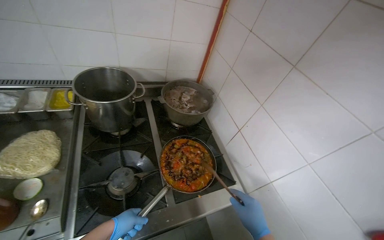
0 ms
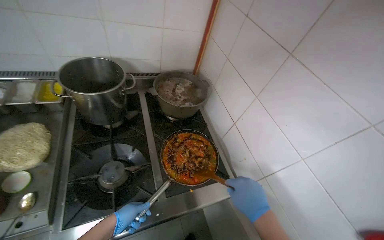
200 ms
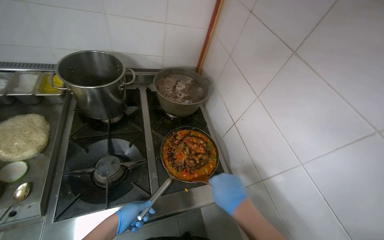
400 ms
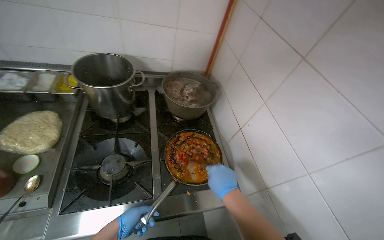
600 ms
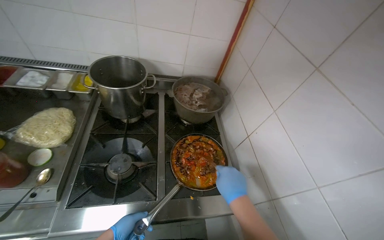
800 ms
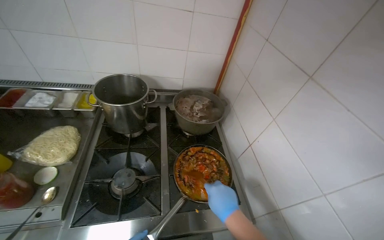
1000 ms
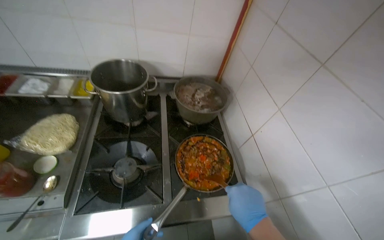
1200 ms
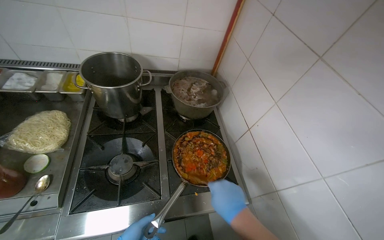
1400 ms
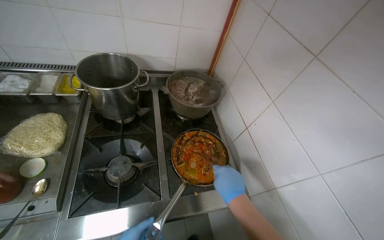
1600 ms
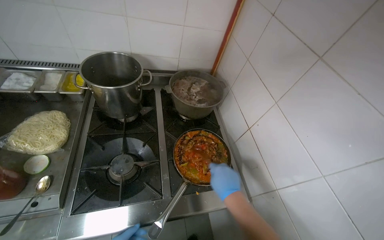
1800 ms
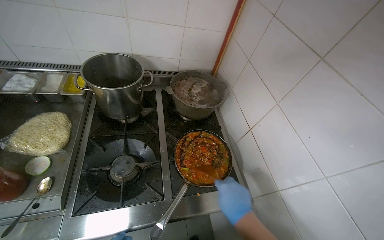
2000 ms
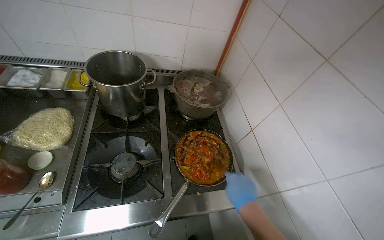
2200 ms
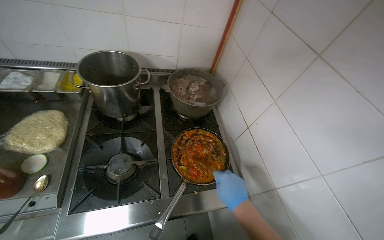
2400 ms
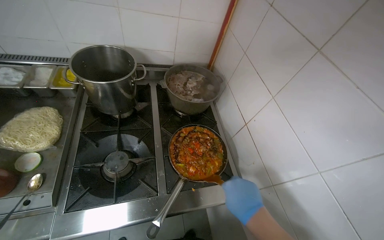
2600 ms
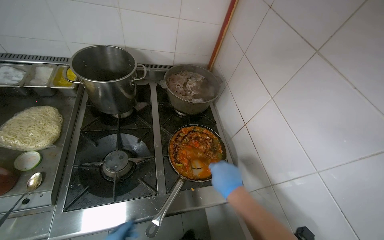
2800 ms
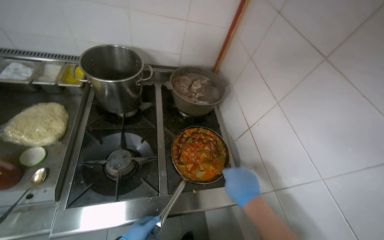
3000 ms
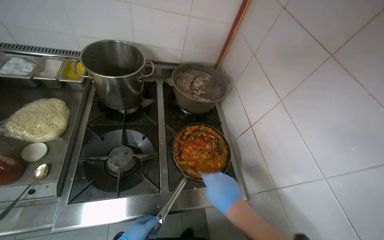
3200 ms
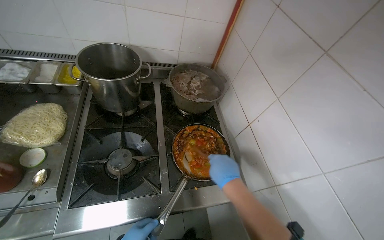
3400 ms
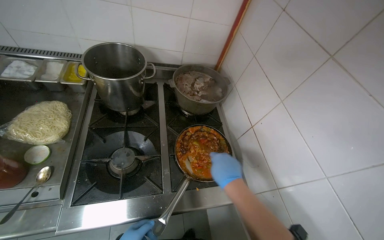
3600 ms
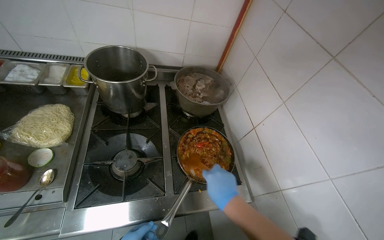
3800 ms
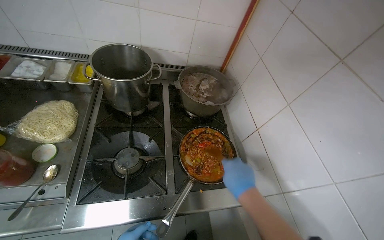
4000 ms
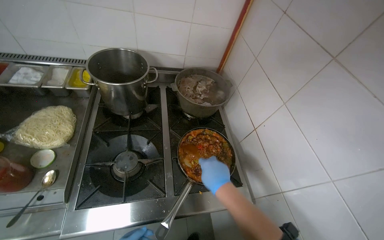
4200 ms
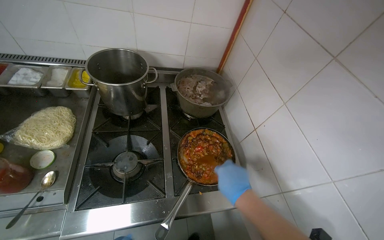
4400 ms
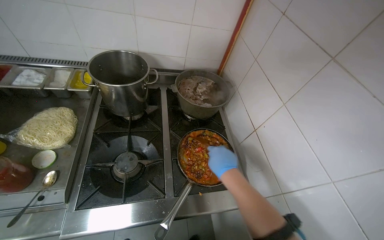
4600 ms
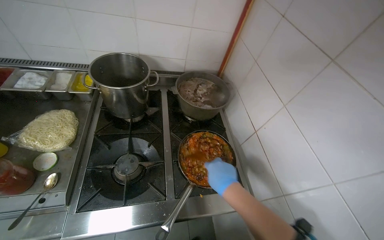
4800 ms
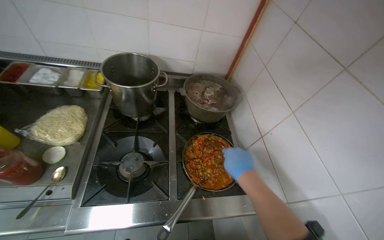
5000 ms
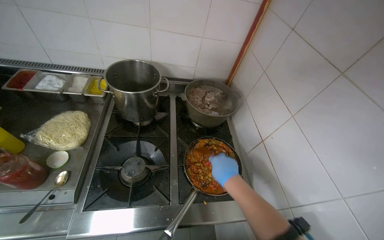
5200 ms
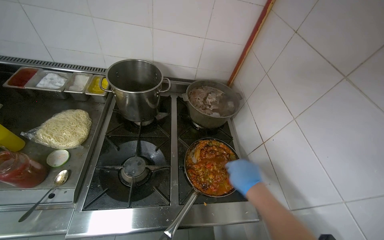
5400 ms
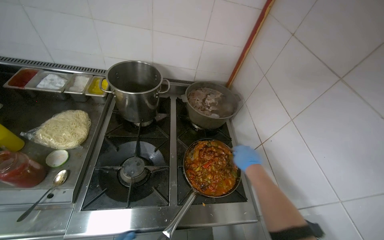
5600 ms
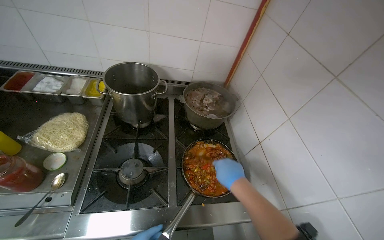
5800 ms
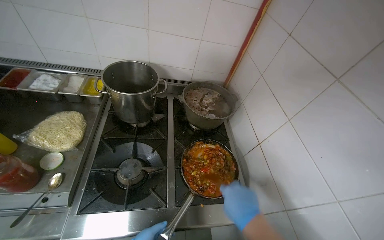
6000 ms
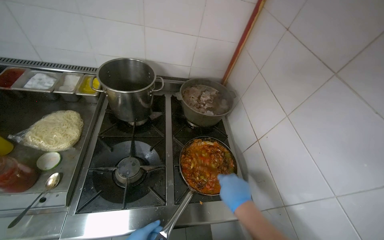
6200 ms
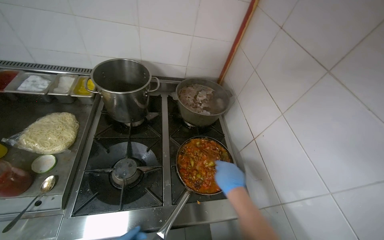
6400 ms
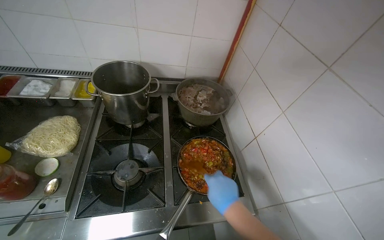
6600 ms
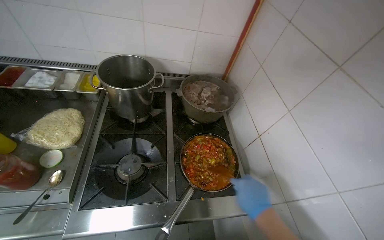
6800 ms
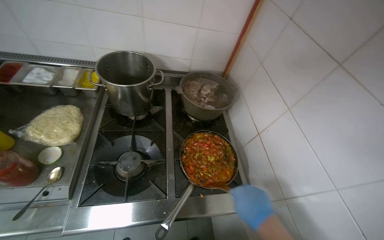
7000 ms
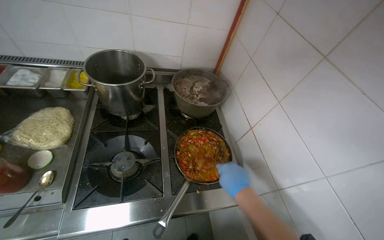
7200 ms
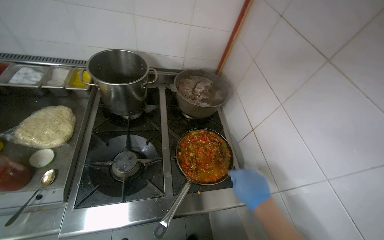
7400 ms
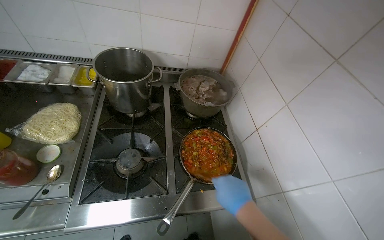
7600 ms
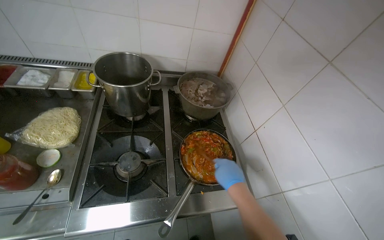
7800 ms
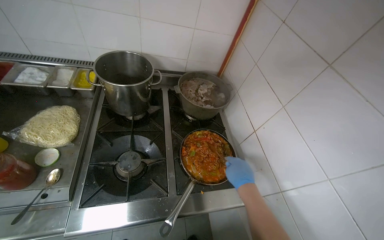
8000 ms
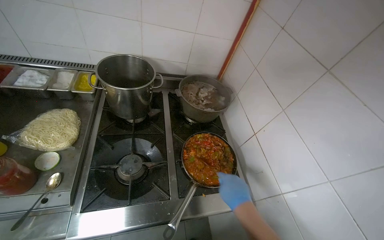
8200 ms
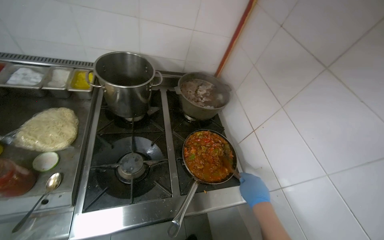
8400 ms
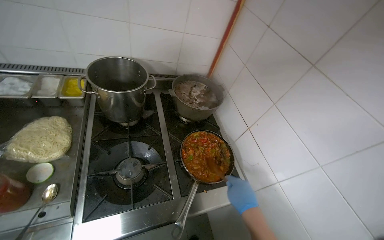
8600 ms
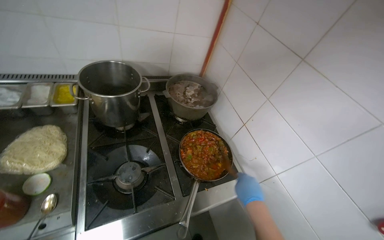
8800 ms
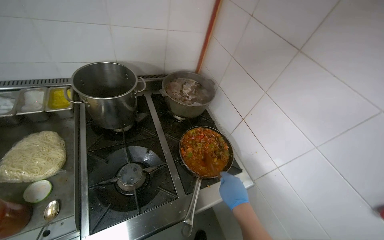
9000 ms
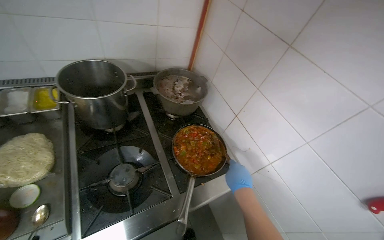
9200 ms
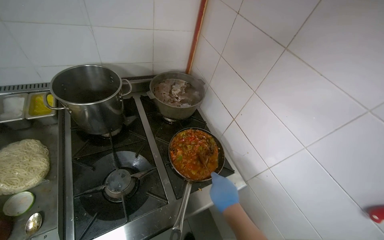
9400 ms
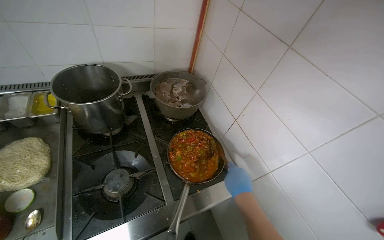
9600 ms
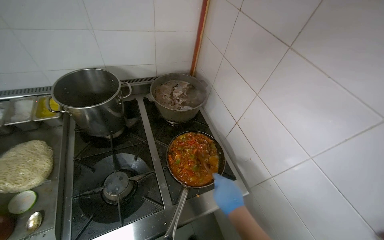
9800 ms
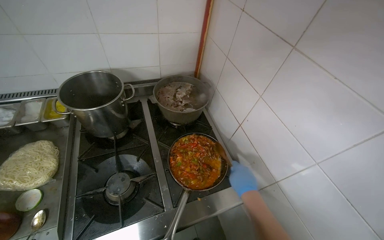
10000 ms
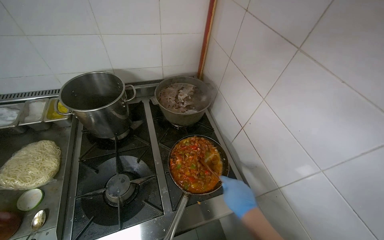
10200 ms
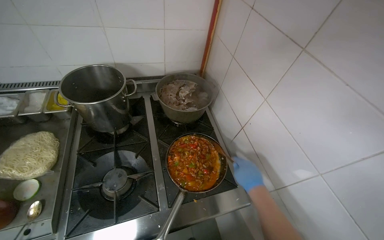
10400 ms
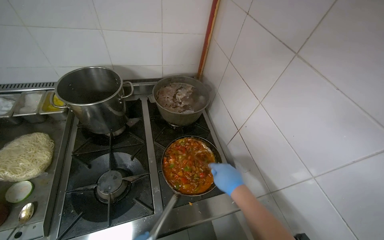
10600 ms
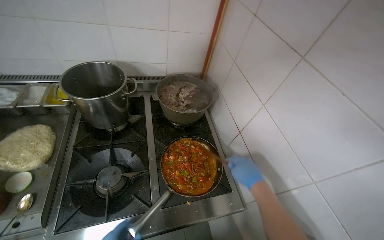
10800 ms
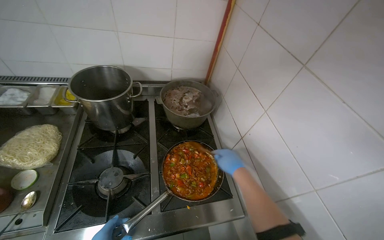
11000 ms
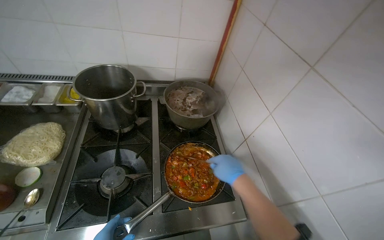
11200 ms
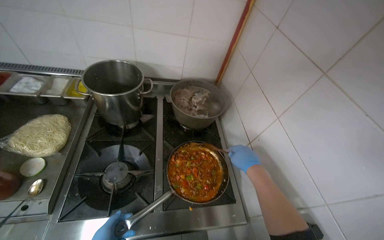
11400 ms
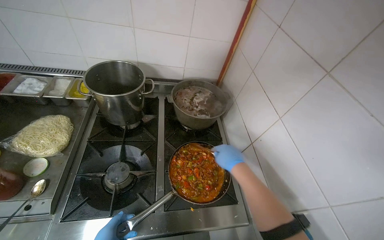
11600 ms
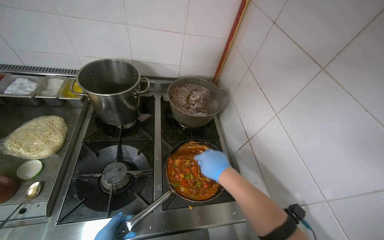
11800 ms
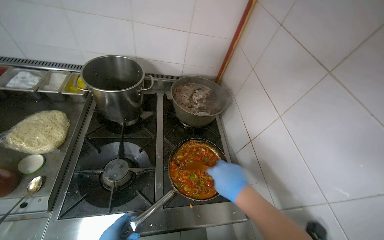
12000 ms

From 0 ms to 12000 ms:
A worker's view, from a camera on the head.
Job: cooking food.
The whole recording: Preparing sauce in pan. The worker stirs and adds ingredients to the sauce cooking in the pan.
From 6000 ms to 7600 ms: The right hand goes nearer and farther, some 10 cm each way, reversing 2 times.
From 9000 ms to 10400 ms: The right hand shifts some 10 cm up the picture.

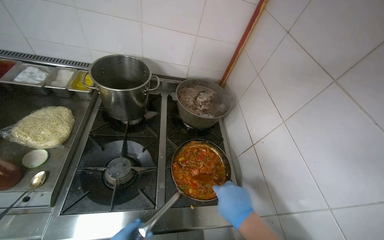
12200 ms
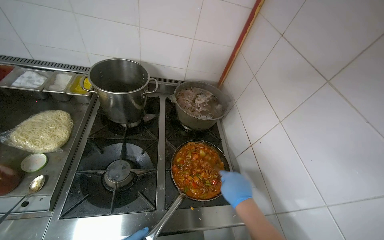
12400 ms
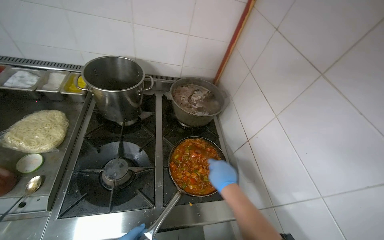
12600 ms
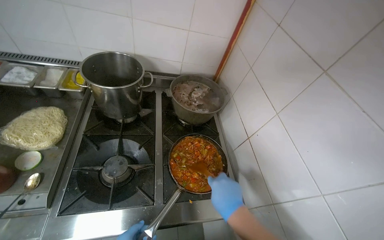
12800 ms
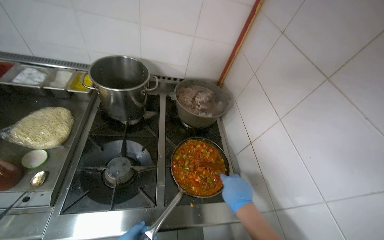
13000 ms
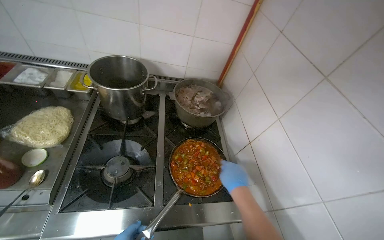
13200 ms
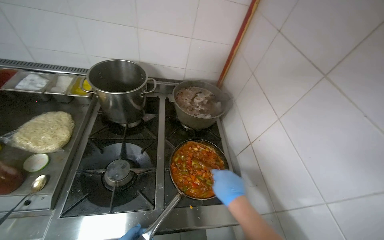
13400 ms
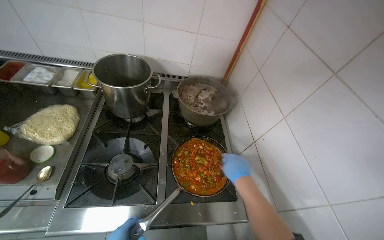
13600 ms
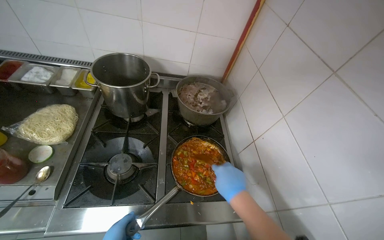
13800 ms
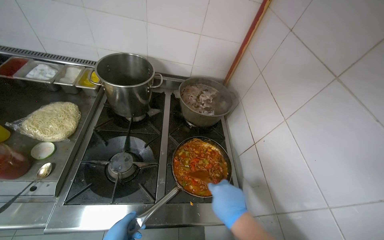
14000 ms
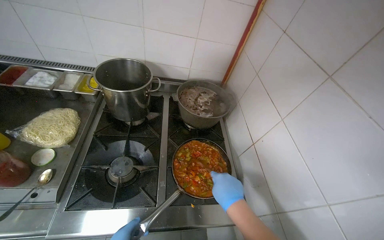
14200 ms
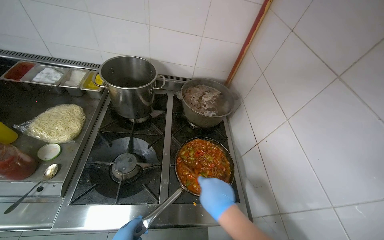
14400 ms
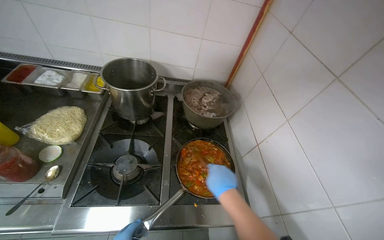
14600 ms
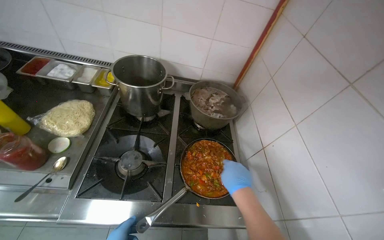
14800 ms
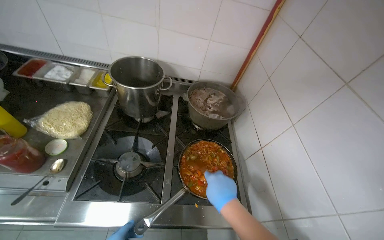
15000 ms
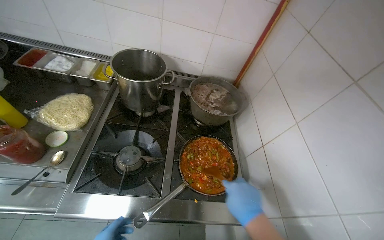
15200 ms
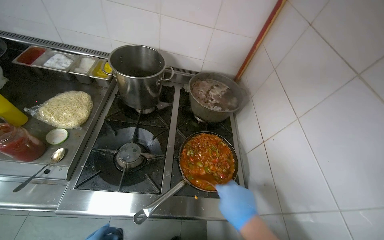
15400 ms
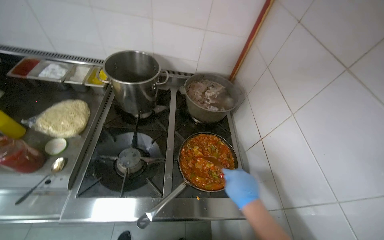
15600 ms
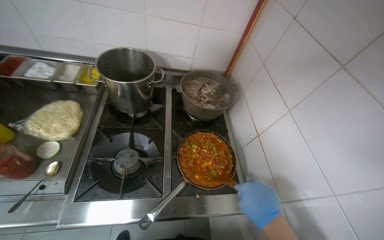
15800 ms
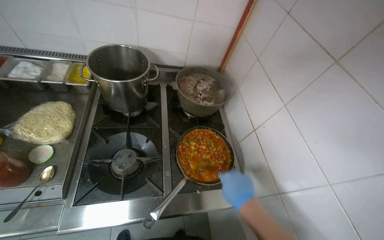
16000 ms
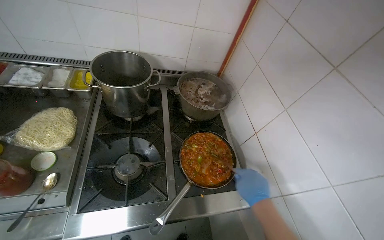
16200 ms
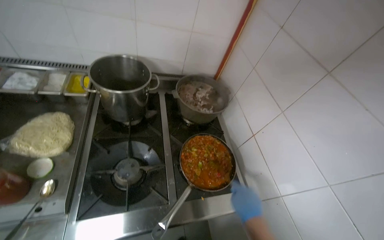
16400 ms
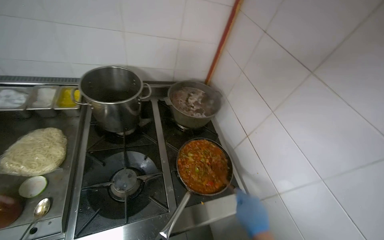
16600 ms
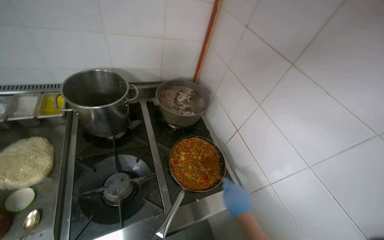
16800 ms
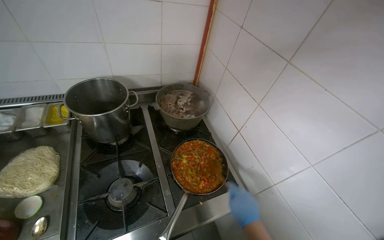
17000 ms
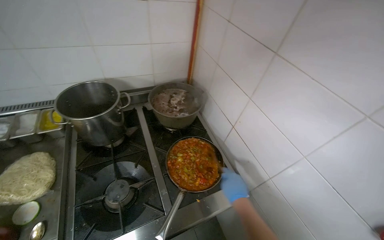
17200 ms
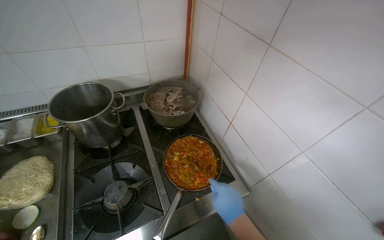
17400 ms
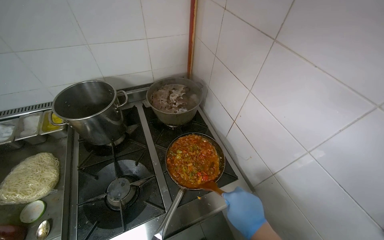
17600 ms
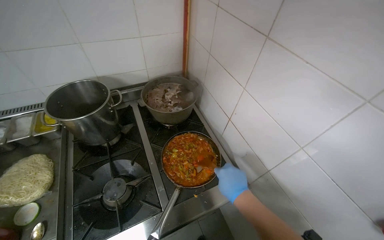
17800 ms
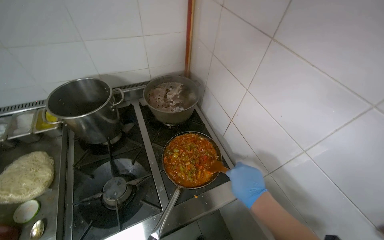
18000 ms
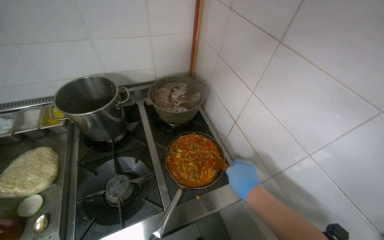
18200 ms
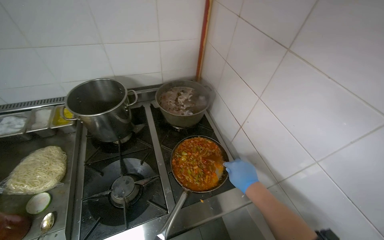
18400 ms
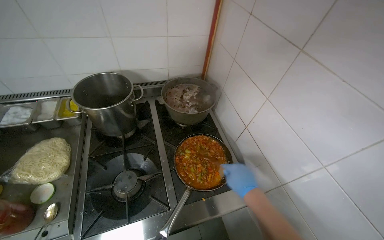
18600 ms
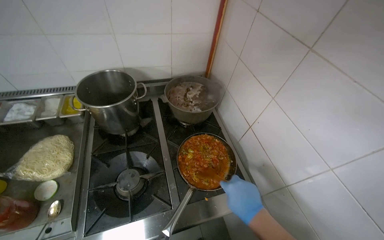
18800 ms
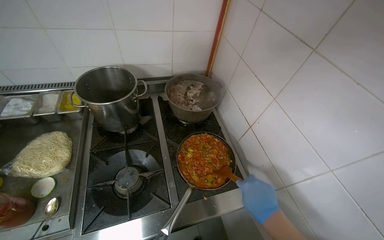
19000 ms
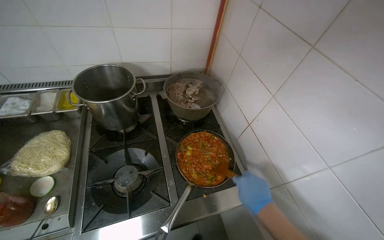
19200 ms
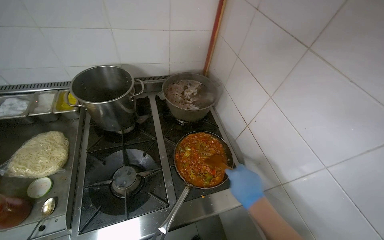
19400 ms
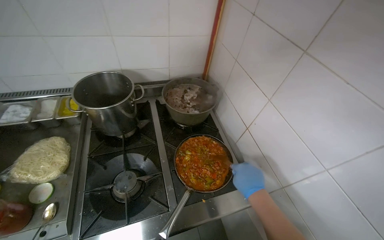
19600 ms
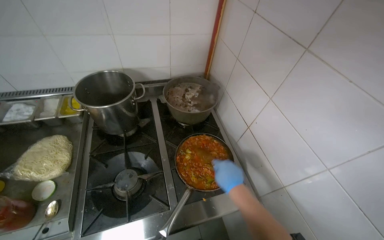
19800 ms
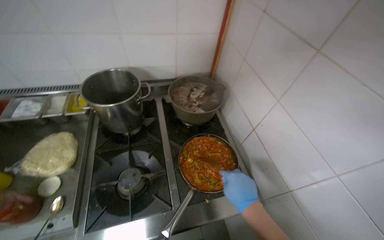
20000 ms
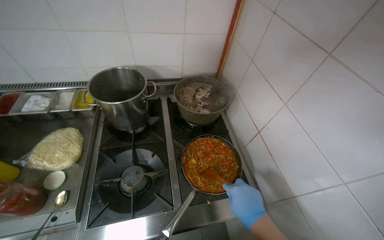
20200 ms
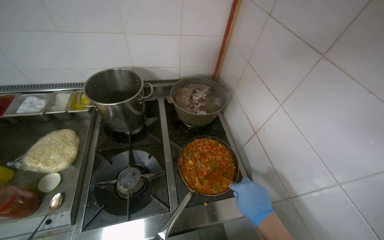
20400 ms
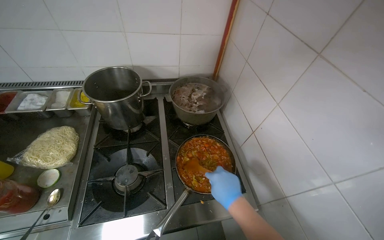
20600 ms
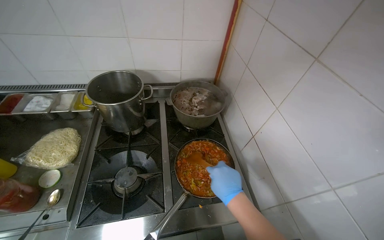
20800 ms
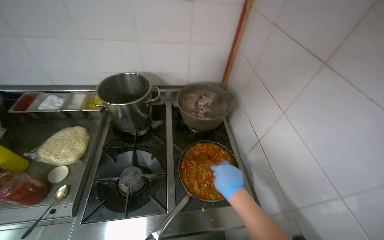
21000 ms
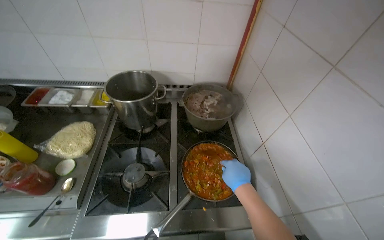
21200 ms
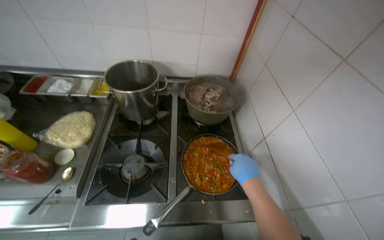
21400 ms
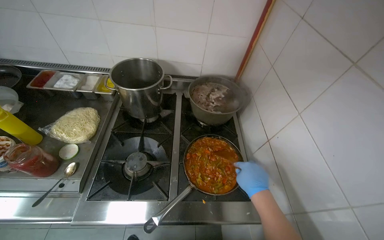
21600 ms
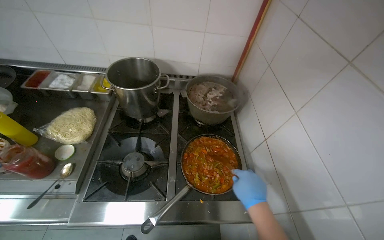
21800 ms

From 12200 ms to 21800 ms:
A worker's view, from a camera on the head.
Job: cooking food.
The whole recording: Preparing sauce in pan. The worker stirs and adds ingredients to the sauce cooking in the pan.
From 15400 ms to 17000 ms: The wearer's head swings approximately 25 degrees to the right.
